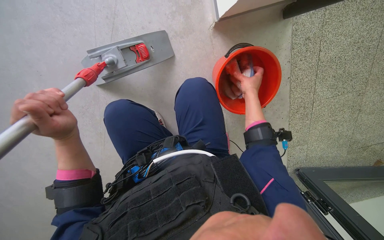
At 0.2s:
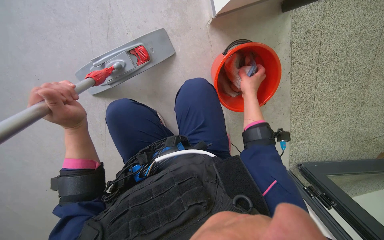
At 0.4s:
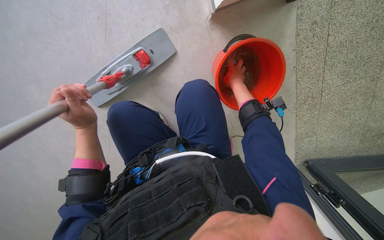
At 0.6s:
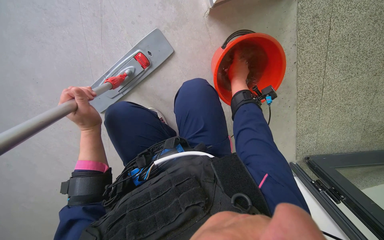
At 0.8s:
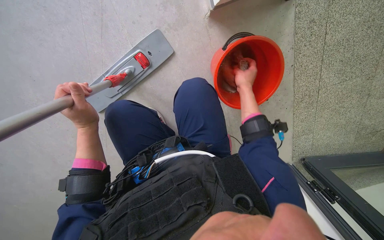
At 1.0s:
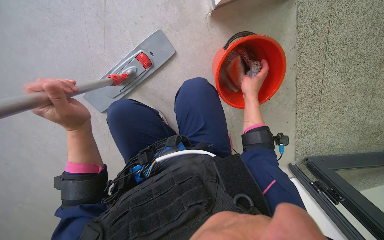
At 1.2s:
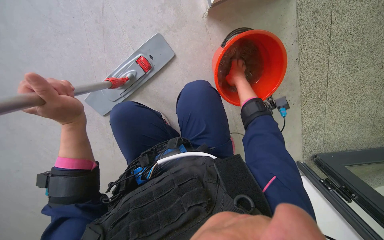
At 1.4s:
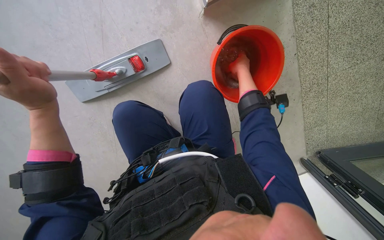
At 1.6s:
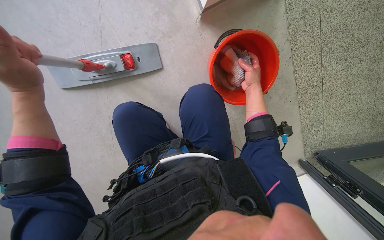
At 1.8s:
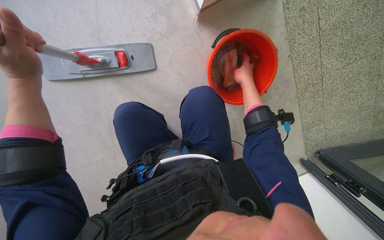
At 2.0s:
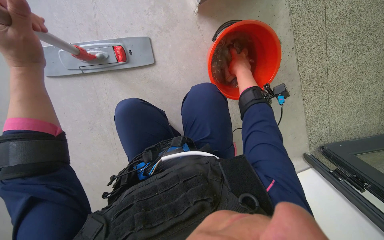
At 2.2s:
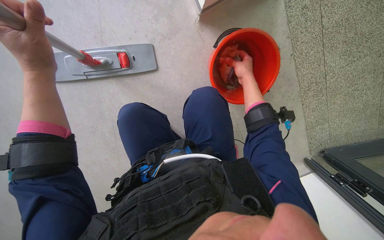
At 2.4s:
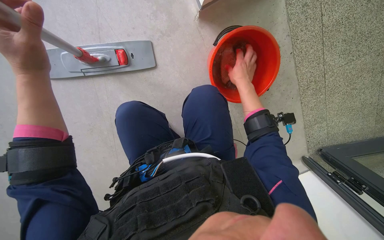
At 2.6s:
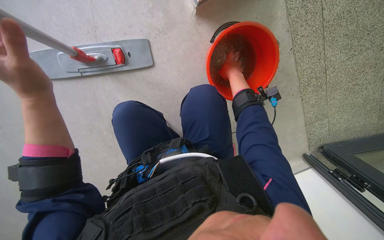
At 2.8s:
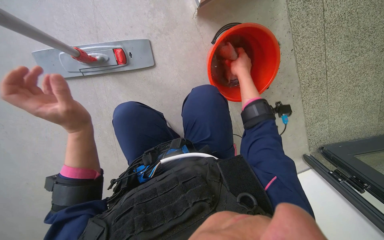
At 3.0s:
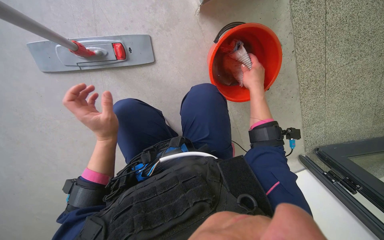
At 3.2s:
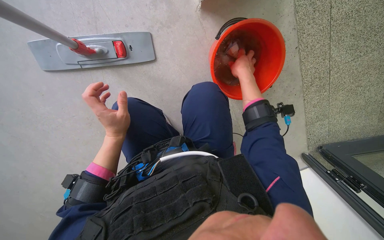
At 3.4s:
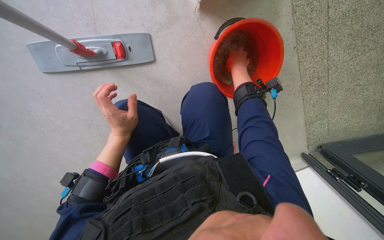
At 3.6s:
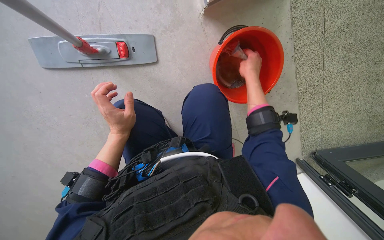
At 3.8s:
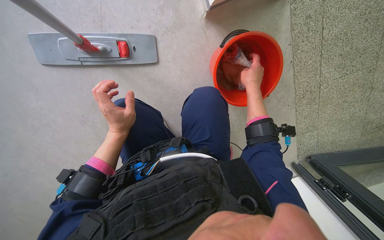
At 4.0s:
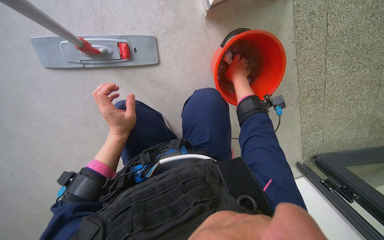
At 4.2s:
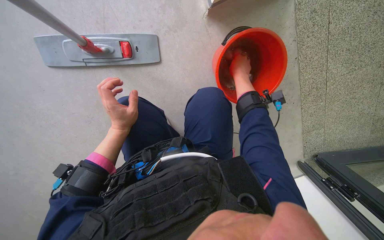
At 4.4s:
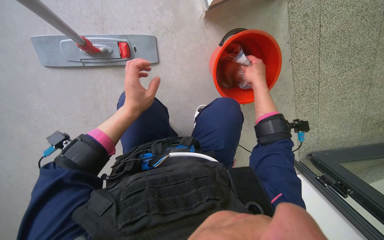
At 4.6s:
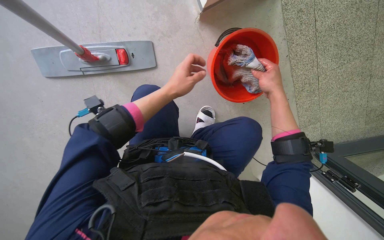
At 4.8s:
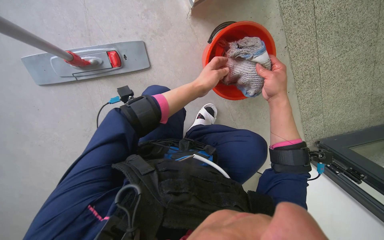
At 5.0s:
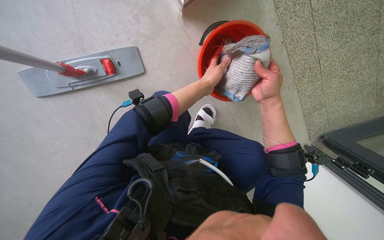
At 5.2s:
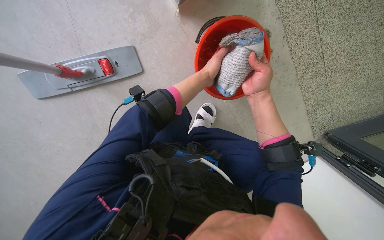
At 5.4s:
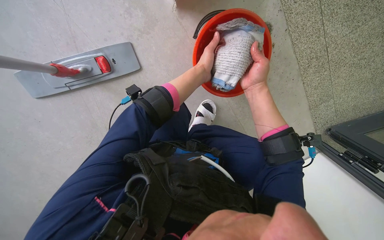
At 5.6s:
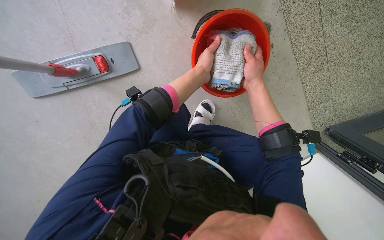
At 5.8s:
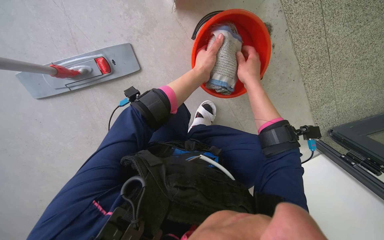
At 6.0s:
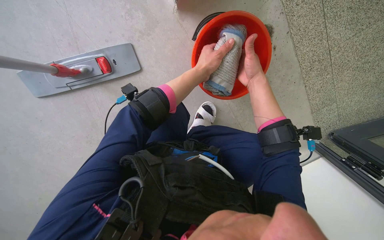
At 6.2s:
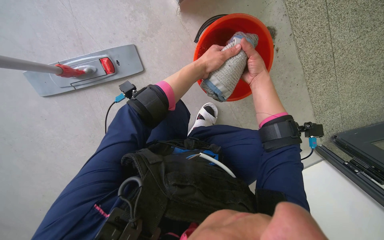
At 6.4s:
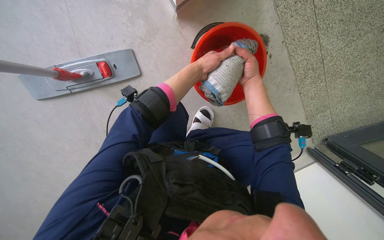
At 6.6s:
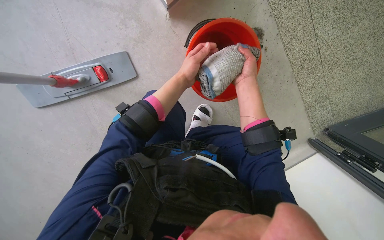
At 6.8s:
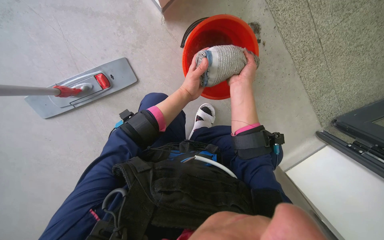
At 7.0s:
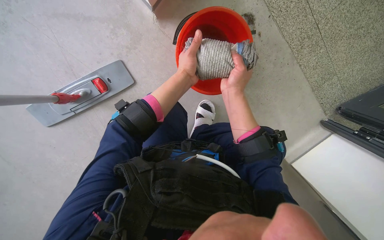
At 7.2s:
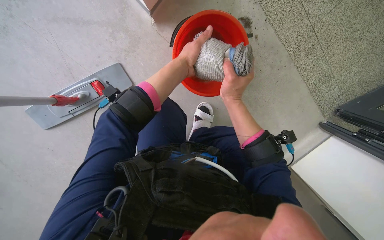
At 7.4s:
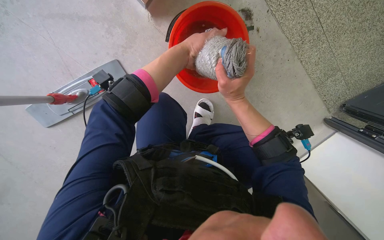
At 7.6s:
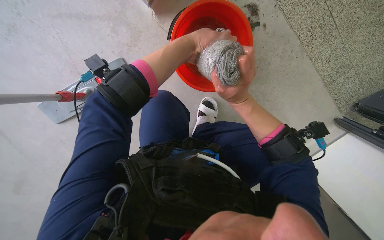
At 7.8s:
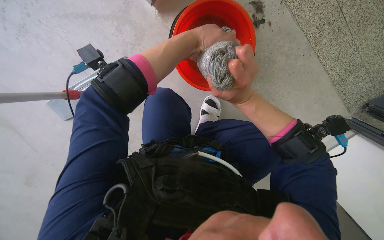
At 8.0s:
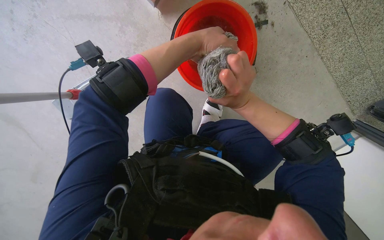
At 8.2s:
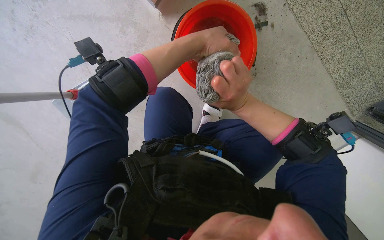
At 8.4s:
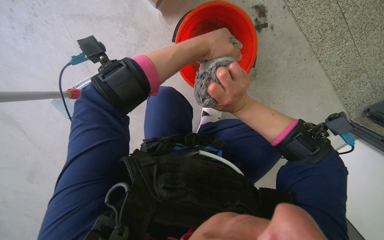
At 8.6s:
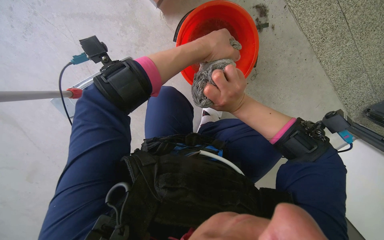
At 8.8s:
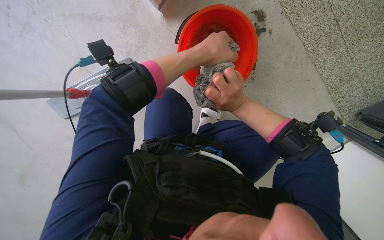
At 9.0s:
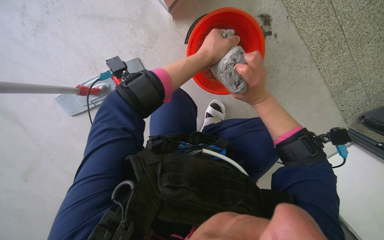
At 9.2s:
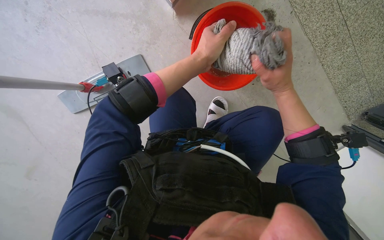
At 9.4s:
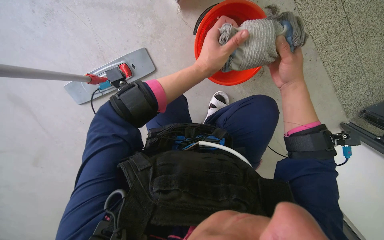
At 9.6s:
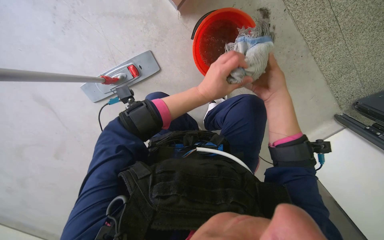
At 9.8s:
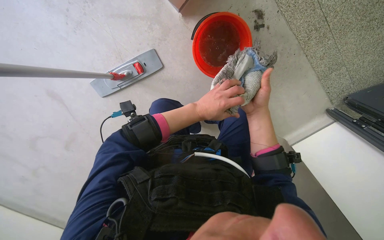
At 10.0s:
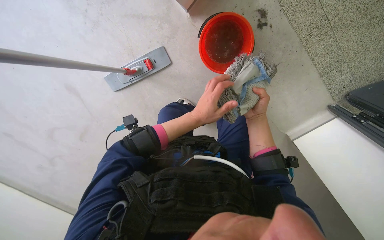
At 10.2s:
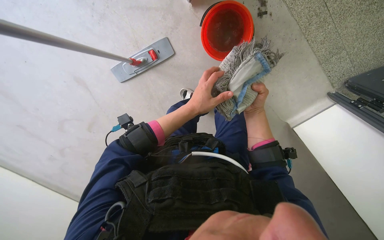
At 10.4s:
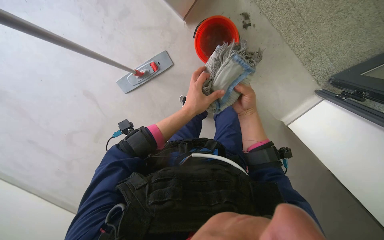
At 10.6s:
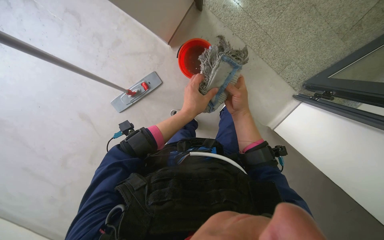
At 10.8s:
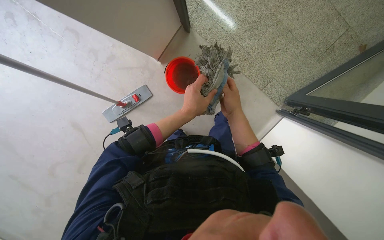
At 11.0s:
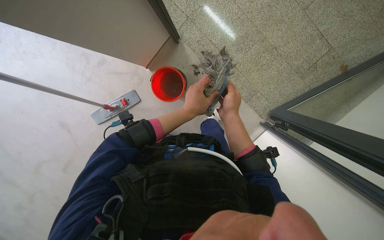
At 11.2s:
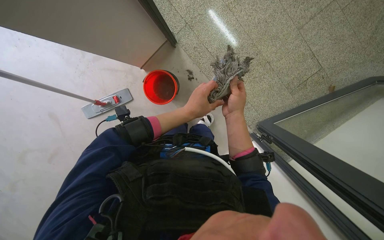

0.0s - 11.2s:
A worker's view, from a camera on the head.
Job: preparing cleaning supplies.
The whole recording: Cleaning mop head. The worker detaches the mop head, cleans it in a red bucket, and reattaches it to the mop handle.
0.0s - 1.6s: The right hand swings nearer and farther, roughly 10 cm each way, with 2 reversals; the left hand moves up the picture, approximately 15 cm, and goes farther from the camera and returns, about 10 cm each way.
1.6s - 3.2s: The left hand goes about 20 cm to the right, down the picture and farther from the camera.
3.2s - 4.8s: The left hand shifts roughly 30 cm to the right, up the picture and farther from the camera. The right hand goes approximately 15 cm to the right and down the picture.
4.8s - 6.4s: The right hand is displaced up the picture and farther from the camera by roughly 10 cm.
6.4s - 8.0s: The left hand goes some 10 cm nearer to the camera, while the right hand heads down the picture and nearer to the camera, covering approximately 20 cm.
8.0s - 9.6s: The right hand travels to the right by approximately 10 cm. The left hand is displaced down the picture by about 10 cm.
9.6s - 11.2s: The view tips upward by approximately 15 degrees. The two hands go approximately 20 cm down the picture.

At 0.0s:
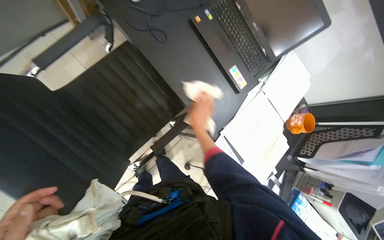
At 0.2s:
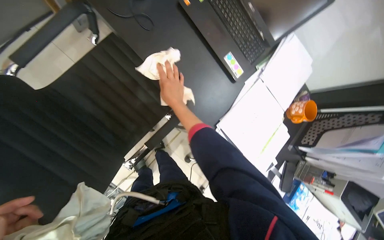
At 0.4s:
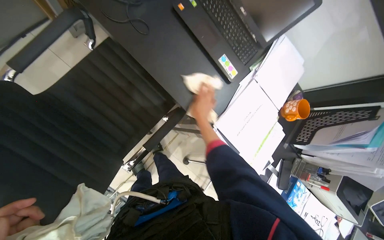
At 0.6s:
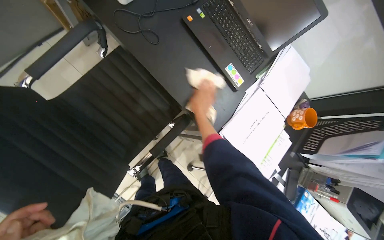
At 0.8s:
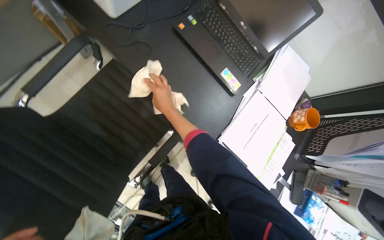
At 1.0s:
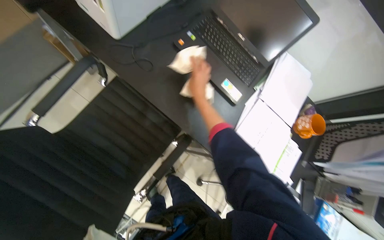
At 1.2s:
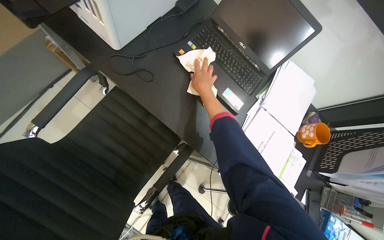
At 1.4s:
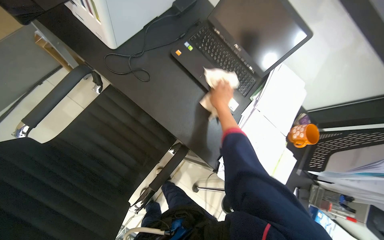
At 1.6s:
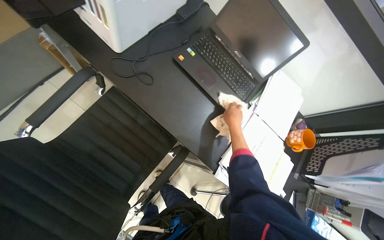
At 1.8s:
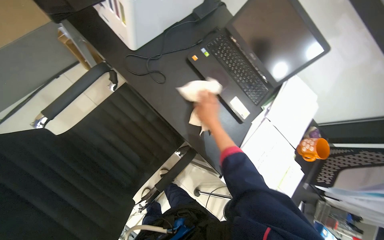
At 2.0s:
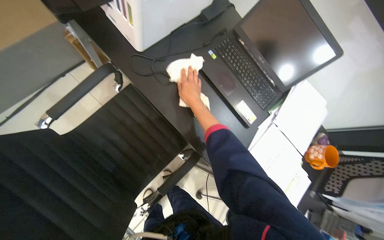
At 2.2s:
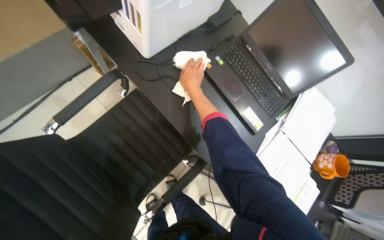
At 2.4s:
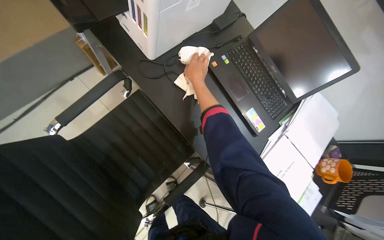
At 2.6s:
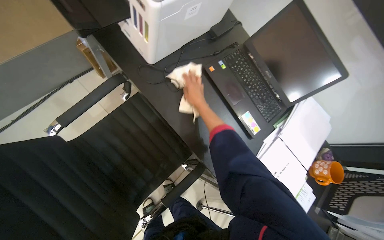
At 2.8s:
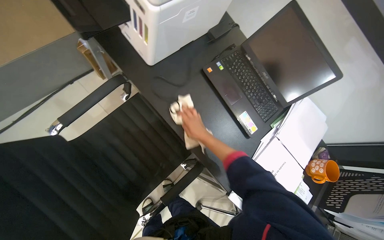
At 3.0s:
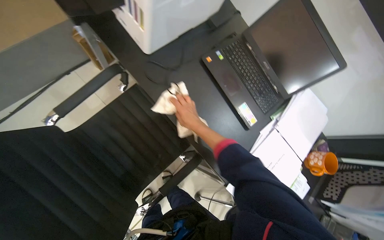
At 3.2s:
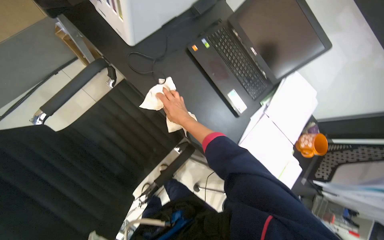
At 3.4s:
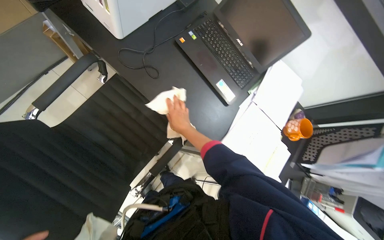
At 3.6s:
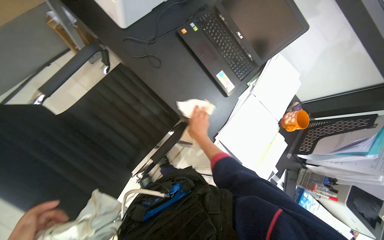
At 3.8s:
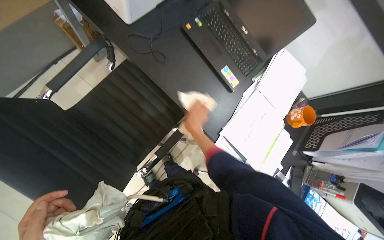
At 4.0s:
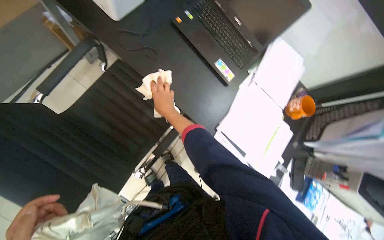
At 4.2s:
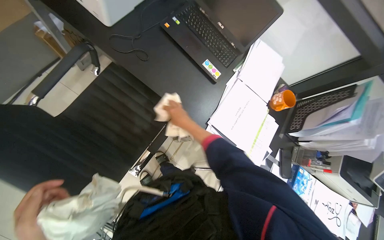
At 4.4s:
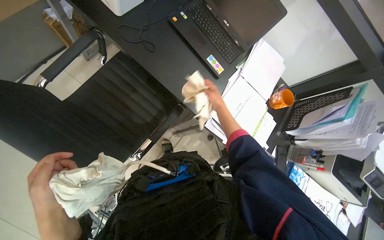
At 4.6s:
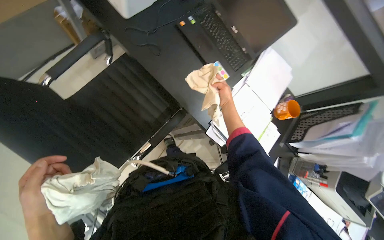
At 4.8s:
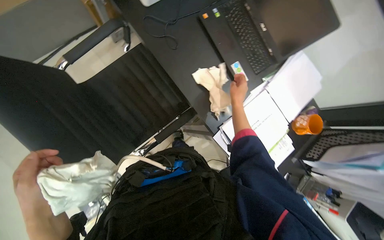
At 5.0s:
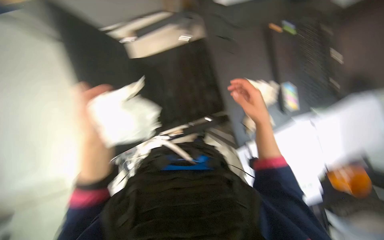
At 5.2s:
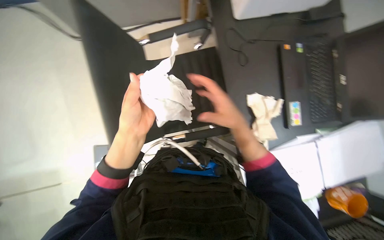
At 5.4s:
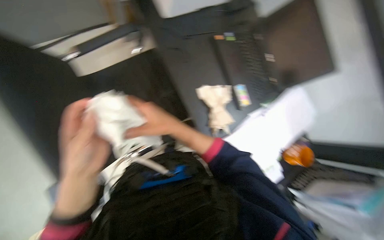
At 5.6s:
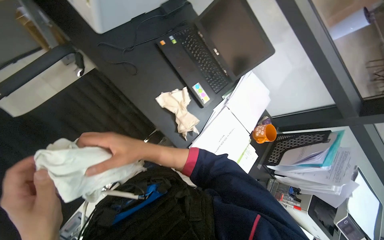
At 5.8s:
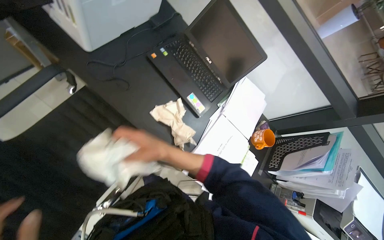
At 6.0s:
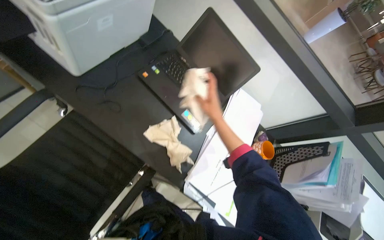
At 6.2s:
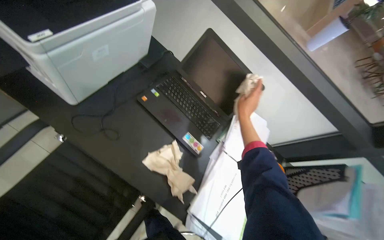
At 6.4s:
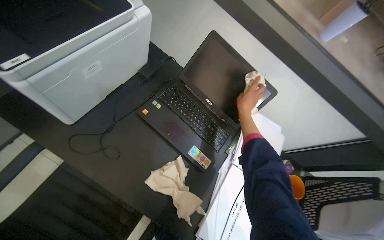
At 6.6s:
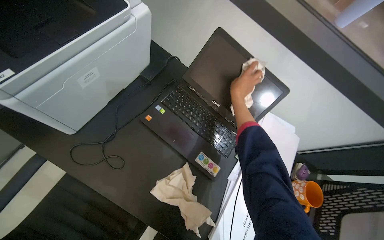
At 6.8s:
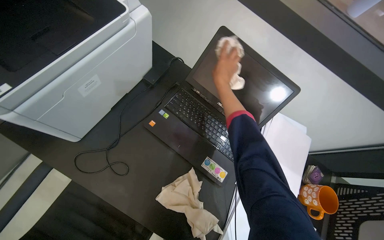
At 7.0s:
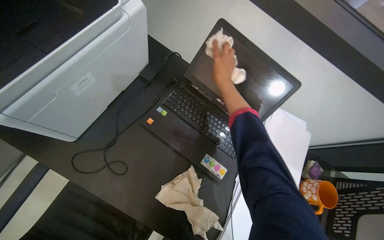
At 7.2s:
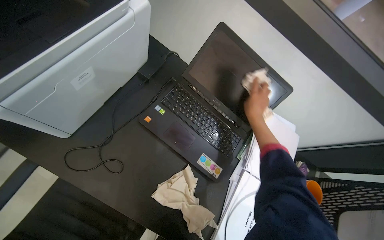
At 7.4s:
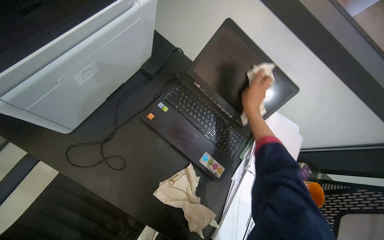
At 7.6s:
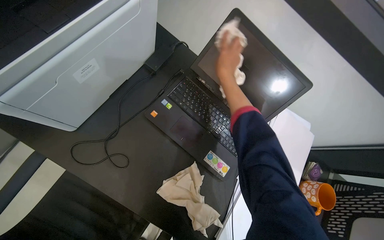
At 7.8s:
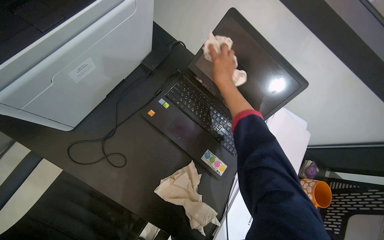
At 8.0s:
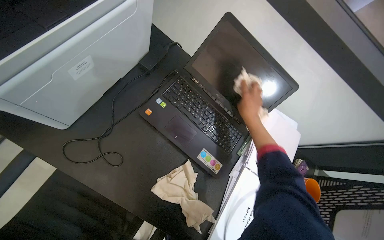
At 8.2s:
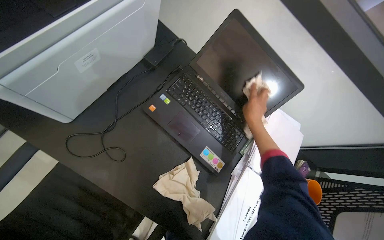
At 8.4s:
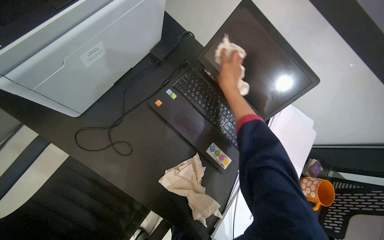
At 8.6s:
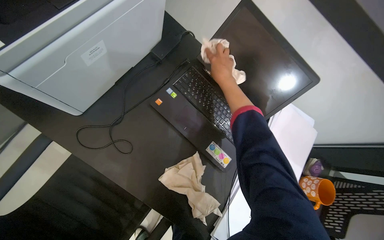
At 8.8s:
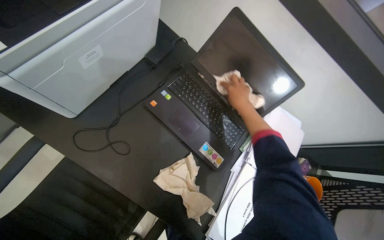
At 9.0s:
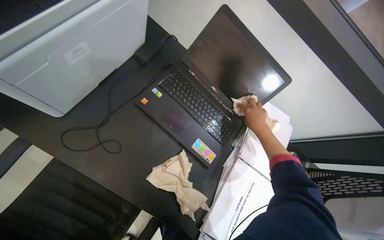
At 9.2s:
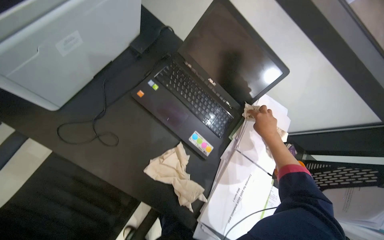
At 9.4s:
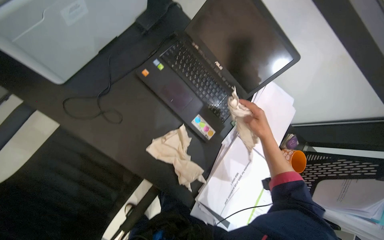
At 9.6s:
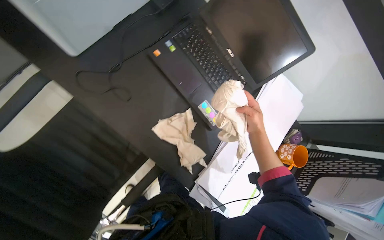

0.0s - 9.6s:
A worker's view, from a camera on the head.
Job: wiping surfaces.
The whole recording: Wiping office furniture and electronics. The worker wipes various office furniture and electronics, including the desk, laptop, printer, and chair.
1.6s - 3.2s: The right hand shifts roughly 20 cm to the left, and goes up the picture and returns, approximately 20 cm each way.
3.2s - 4.8s: The right hand shifts approximately 20 cm to the right.
6.4s - 8.0s: The right hand goes left and right, about 15 cm each way, reversing 3 times.
8.0s - 9.6s: The right hand travels nearer to the camera by some 10 cm, and reaches roughly 10 cm up the picture, then returns.
